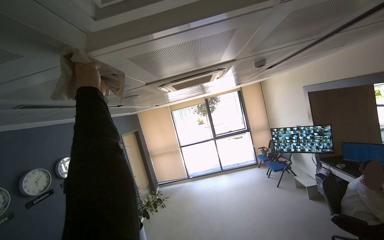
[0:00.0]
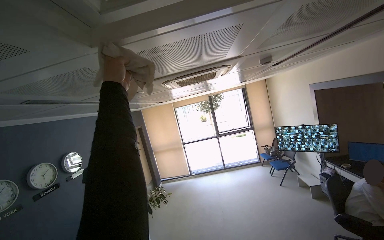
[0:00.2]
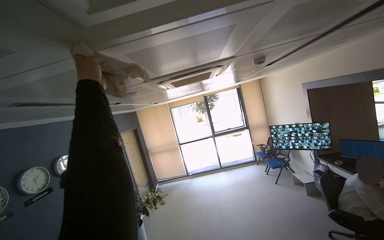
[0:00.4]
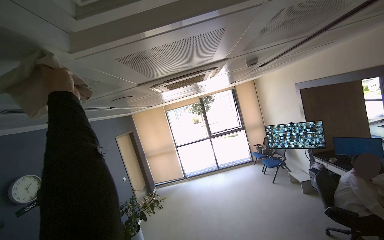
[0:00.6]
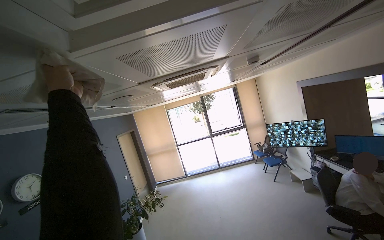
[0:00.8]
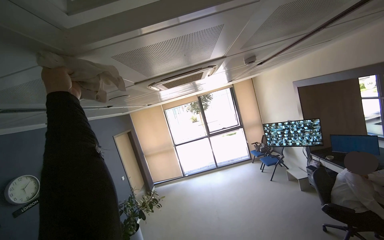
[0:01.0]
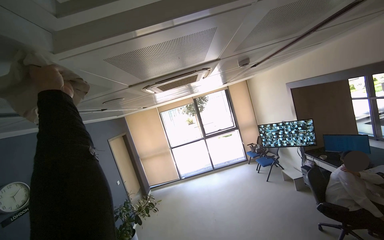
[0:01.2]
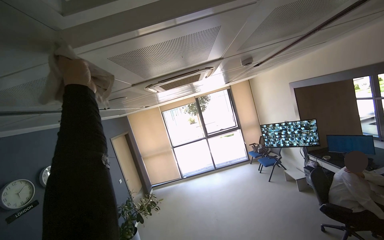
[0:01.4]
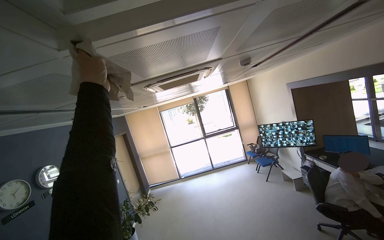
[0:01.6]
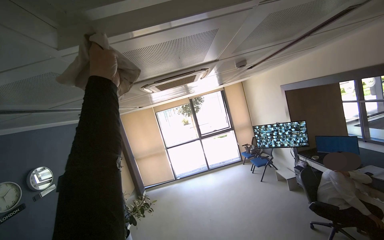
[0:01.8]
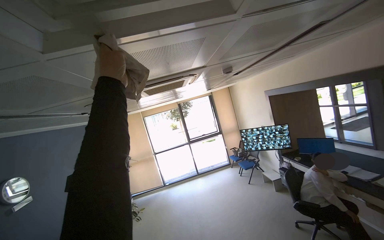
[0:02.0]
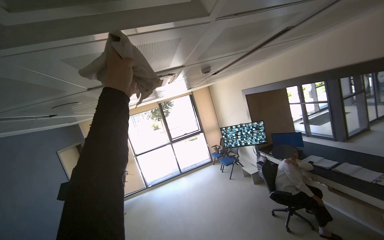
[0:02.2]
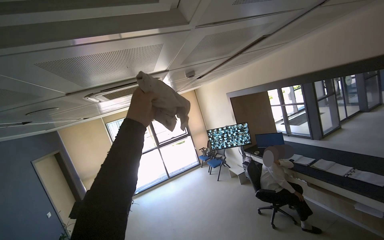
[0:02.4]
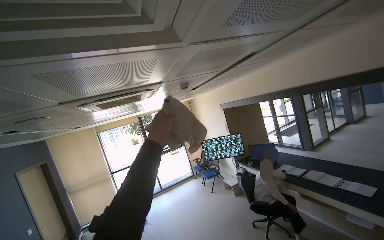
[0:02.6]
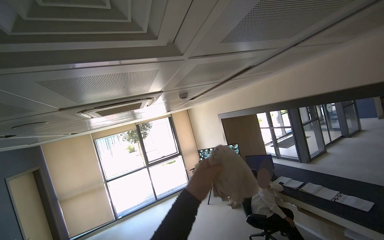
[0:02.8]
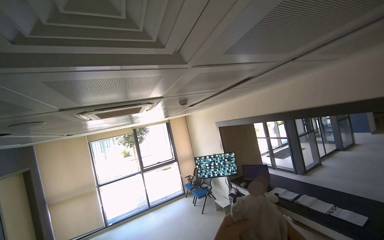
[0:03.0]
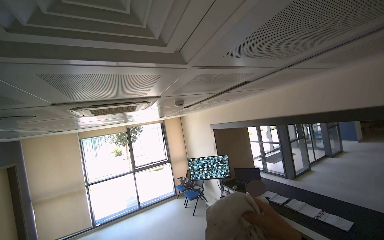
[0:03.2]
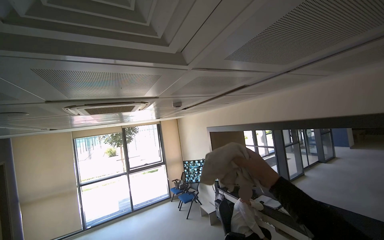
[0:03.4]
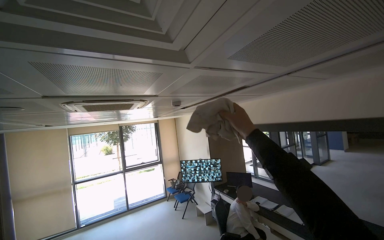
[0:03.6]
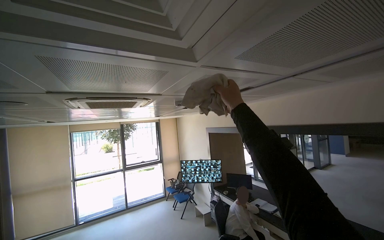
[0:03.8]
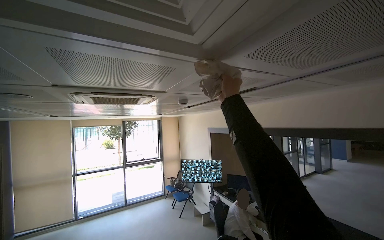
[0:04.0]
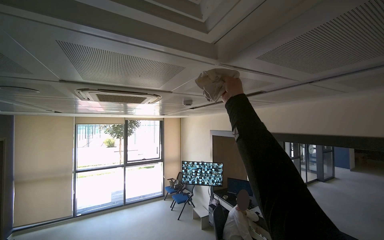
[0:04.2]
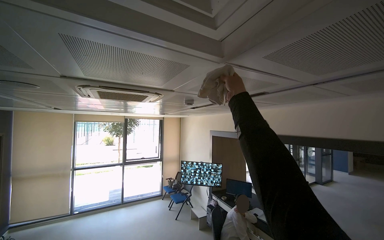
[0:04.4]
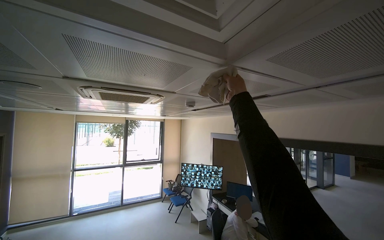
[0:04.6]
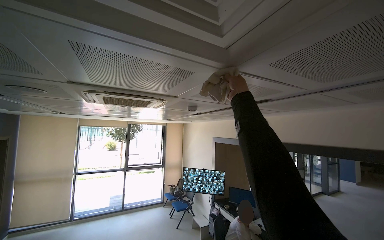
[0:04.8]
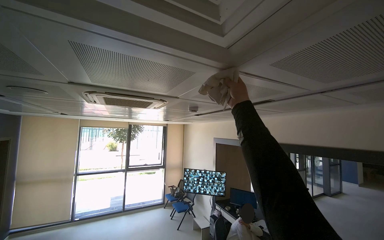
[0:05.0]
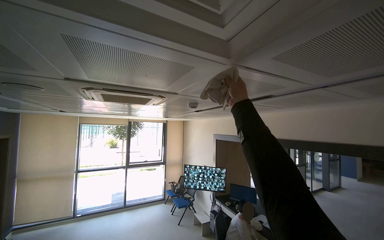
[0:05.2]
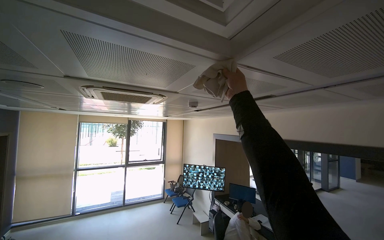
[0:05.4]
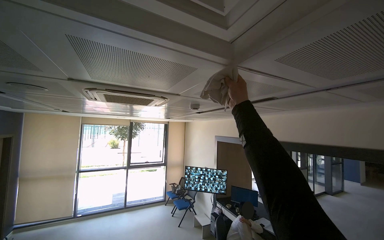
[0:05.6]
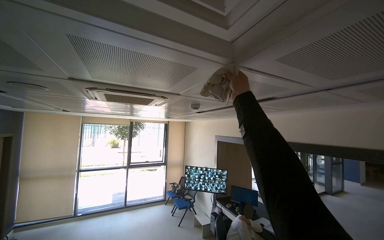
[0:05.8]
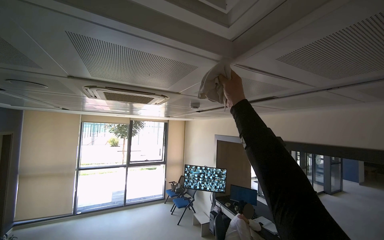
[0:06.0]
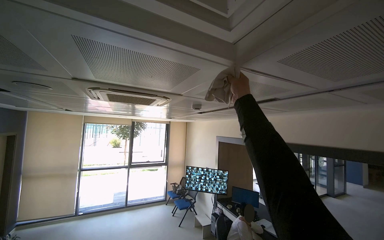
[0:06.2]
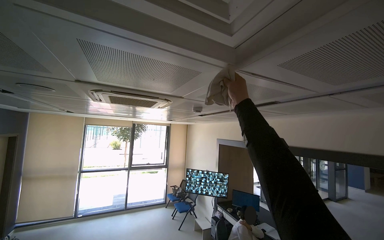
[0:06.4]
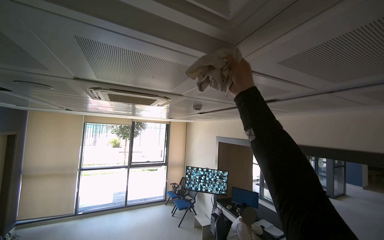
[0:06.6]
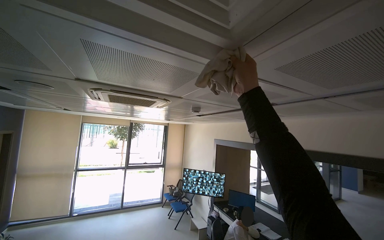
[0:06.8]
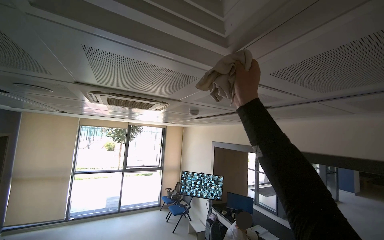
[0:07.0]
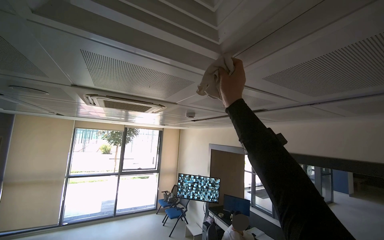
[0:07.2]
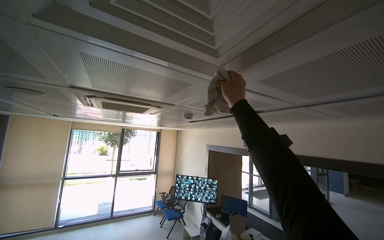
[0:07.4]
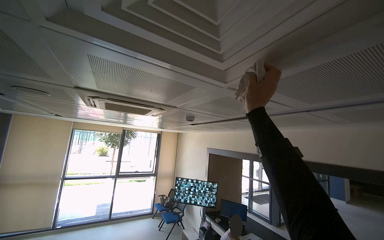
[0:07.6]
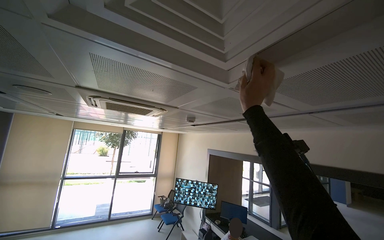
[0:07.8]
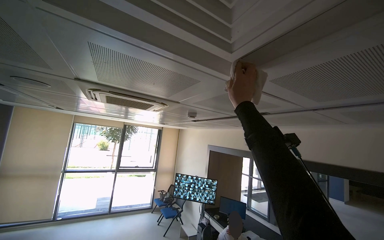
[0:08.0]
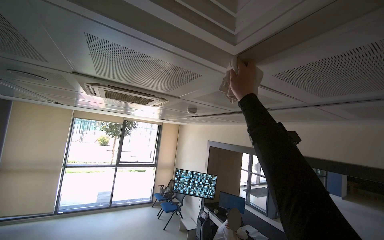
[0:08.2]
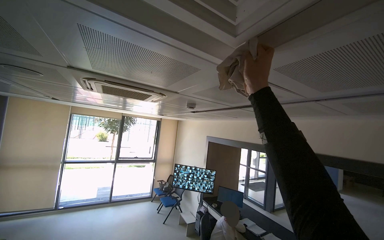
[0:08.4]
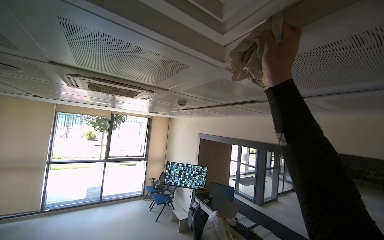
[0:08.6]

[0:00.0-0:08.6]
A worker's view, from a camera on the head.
Job: wiping surfaces.
The whole recording: Wiping ceiling vents. The worker wipes dust and dirt from the ceiling vents with a cloth.
0:01.4 to 0:02.8: The camera sweeps to the right, by about 20 degrees. The left hand travels to the right and down the picture by some 50 cm.
0:05.8 to 0:07.2: The right hand goes about 15 cm nearer to the camera.

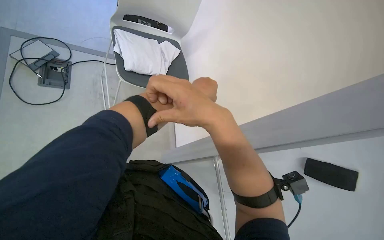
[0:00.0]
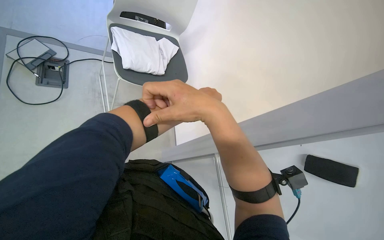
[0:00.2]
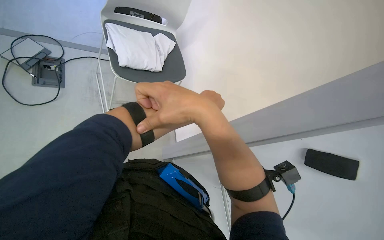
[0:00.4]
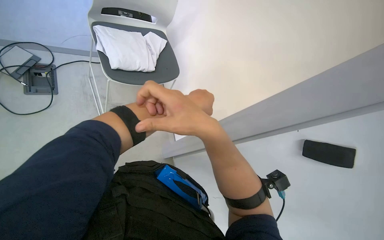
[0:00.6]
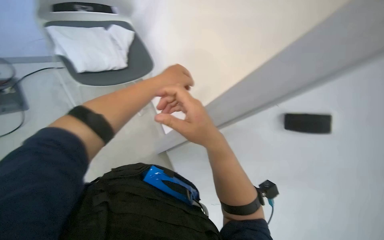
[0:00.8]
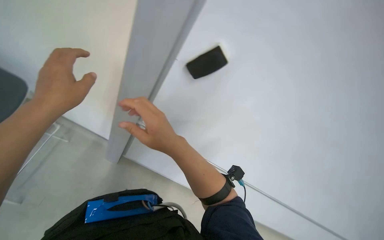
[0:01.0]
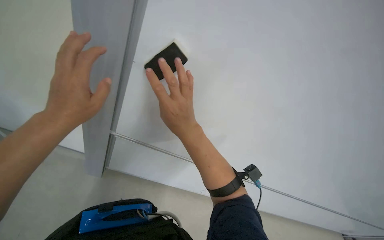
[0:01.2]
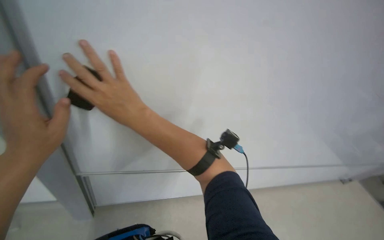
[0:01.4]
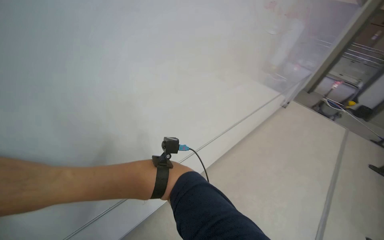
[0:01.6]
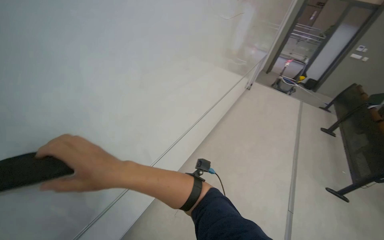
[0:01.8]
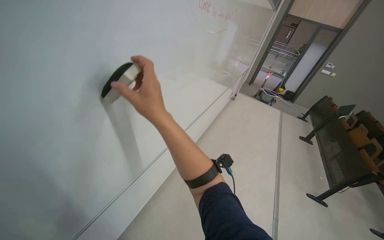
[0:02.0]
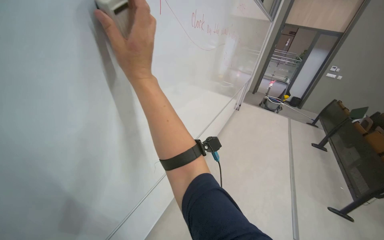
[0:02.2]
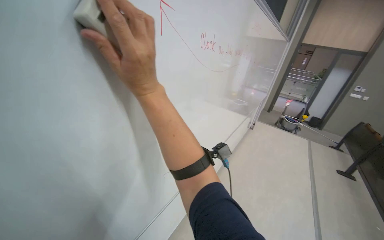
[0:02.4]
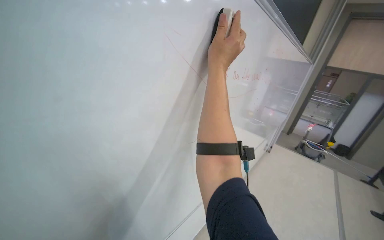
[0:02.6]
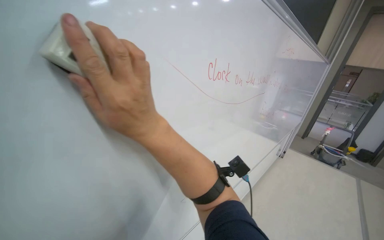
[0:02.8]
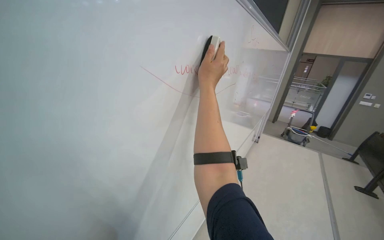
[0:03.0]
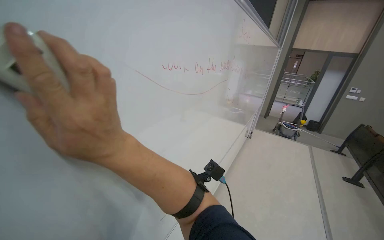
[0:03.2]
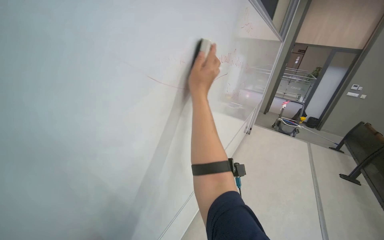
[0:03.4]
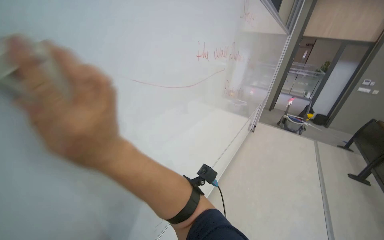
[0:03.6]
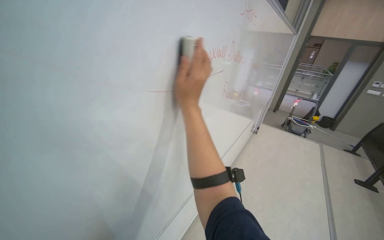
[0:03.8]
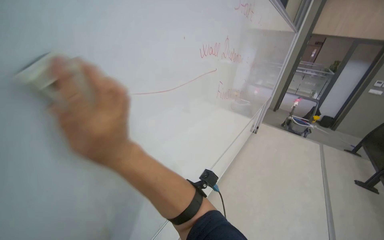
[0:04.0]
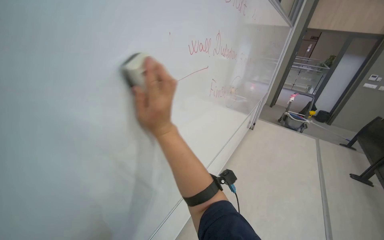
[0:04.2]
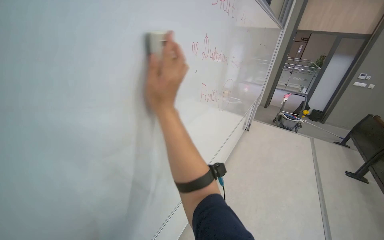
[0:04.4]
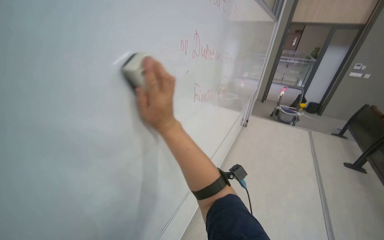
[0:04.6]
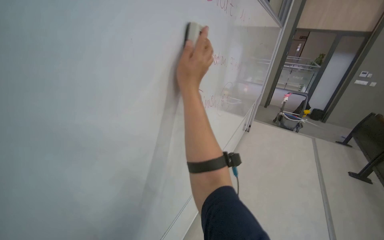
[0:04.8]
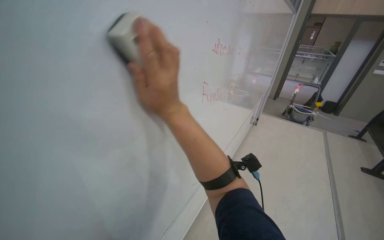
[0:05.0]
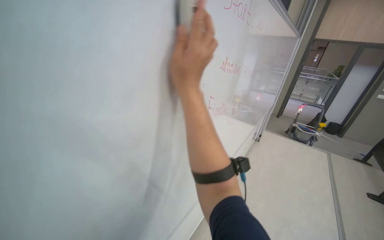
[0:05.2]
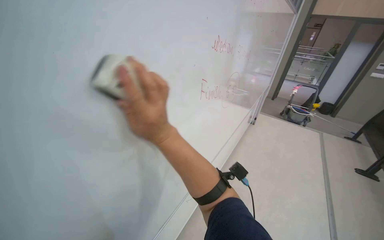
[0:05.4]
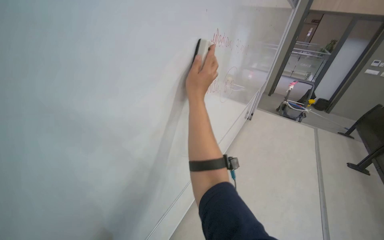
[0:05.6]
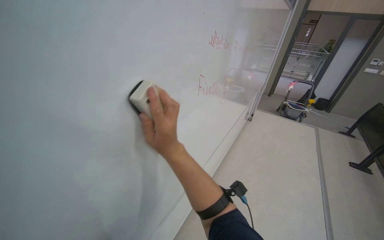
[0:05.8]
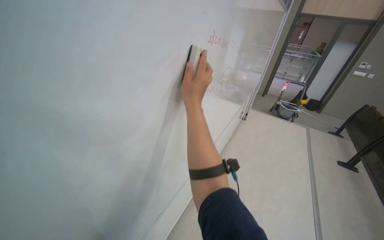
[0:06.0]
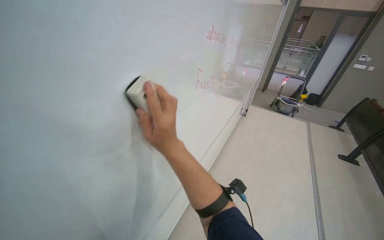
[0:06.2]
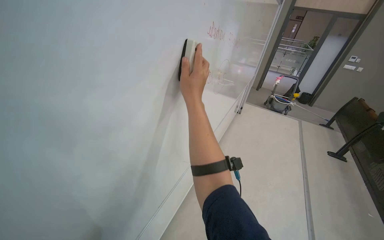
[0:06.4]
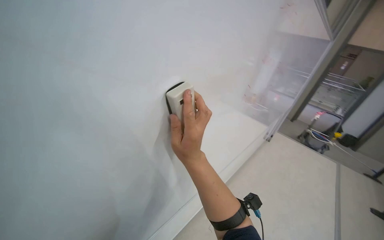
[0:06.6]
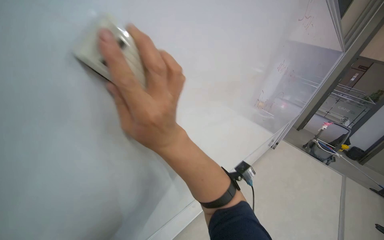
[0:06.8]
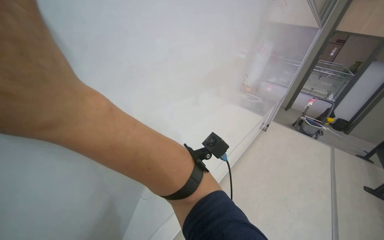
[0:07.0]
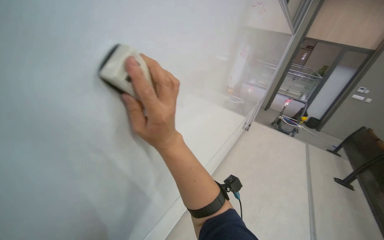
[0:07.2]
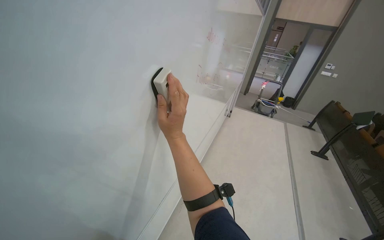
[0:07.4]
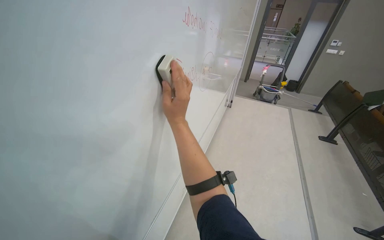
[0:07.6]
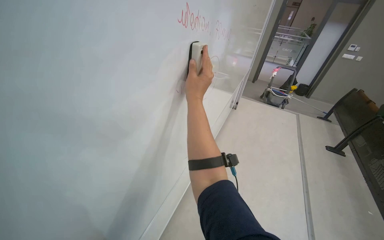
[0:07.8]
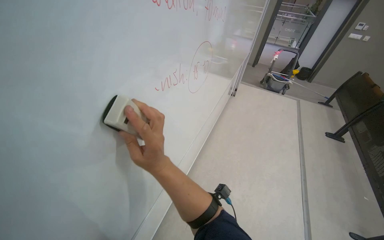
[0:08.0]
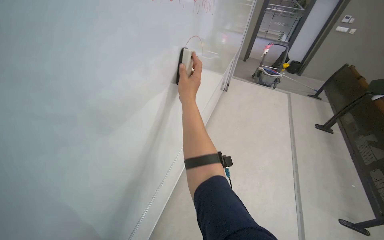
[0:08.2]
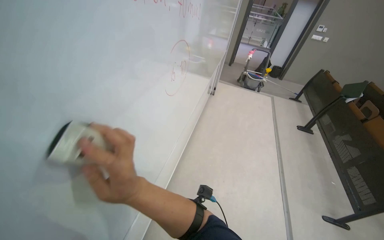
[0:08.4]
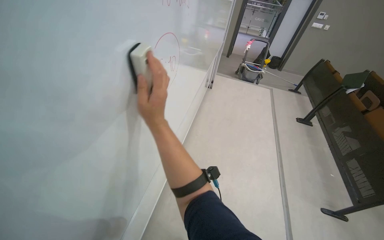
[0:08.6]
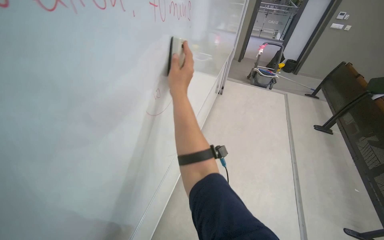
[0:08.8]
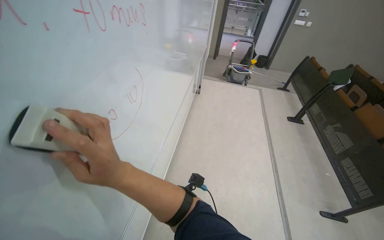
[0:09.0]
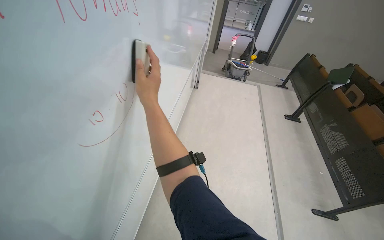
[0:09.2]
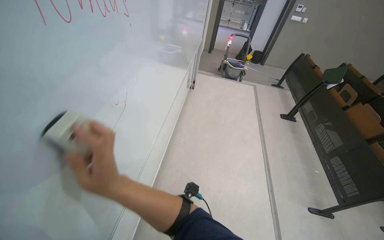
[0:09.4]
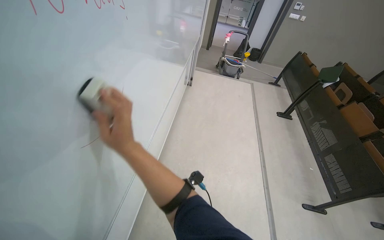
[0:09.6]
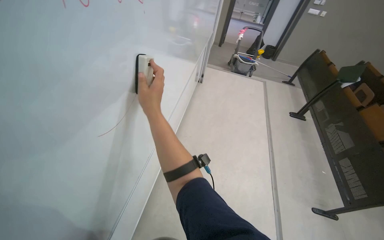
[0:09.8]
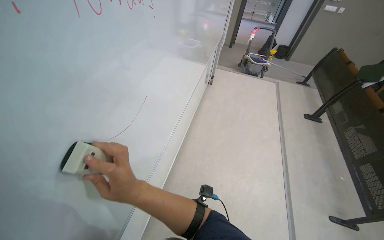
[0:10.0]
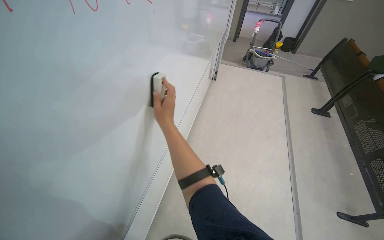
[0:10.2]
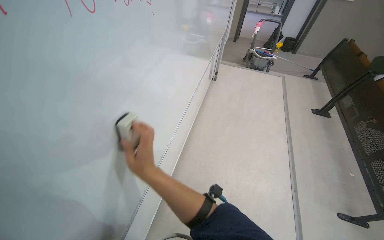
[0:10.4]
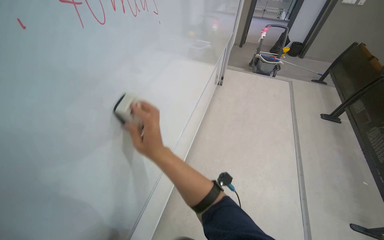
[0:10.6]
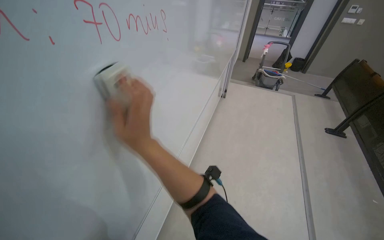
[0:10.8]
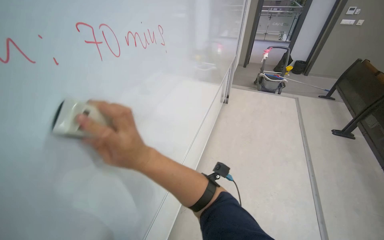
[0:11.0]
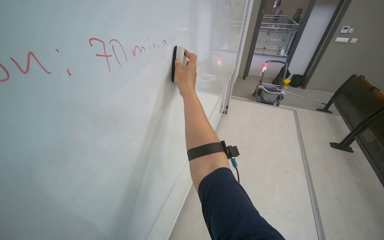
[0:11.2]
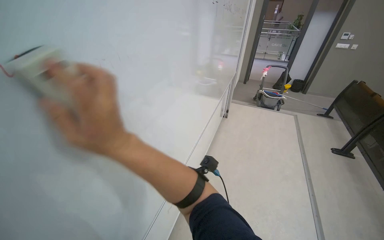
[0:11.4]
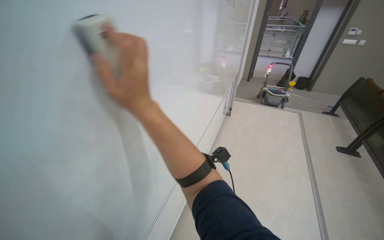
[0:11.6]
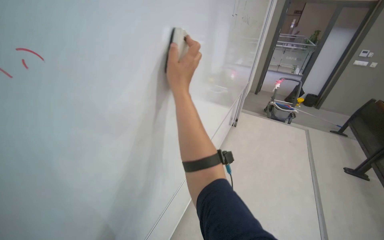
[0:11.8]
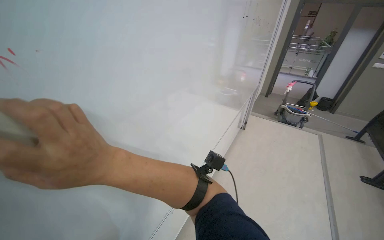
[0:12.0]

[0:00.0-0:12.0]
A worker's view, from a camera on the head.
Job: wiping surfaces.
The whole recording: Erasing whiteboard in lecture hall. The worker uses an eraser to clean the writing from the whiteboard.
0:00.0 to 0:01.6: The wearer's head swings some 75 degrees to the right.
0:01.6 to 0:03.0: The camera is carried approximately 40 cm. The view tilts approximately 15 degrees upward.
0:03.0 to 0:04.4: The right hand moves left and right over about 15 cm, changing direction 2 times.
0:04.4 to 0:06.0: The right hand goes down the picture and returns, roughly 10 cm each way.
0:07.6 to 0:09.0: The camera is carried about 50 cm.
0:09.0 to 0:10.4: The right hand goes up and down the picture, approximately 25 cm each way, reversing 2 times.
0:10.4 to 0:12.0: The camera pitches upward, by approximately 15 degrees. The right hand moves nearer to the camera and to the left, approximately 20 cm, and moves roughly 30 cm up the picture and comes back.
